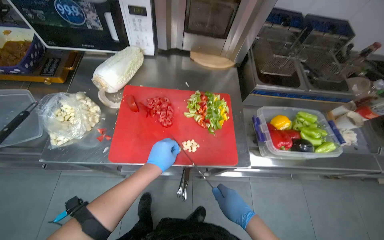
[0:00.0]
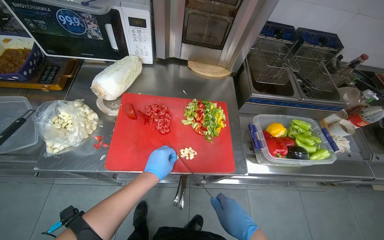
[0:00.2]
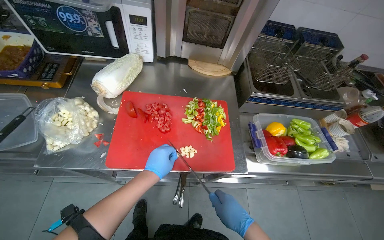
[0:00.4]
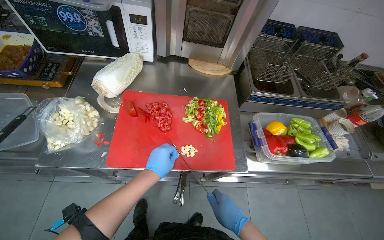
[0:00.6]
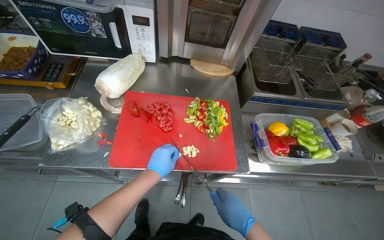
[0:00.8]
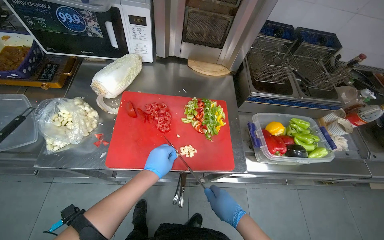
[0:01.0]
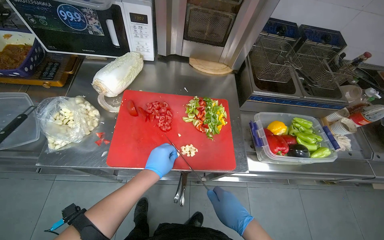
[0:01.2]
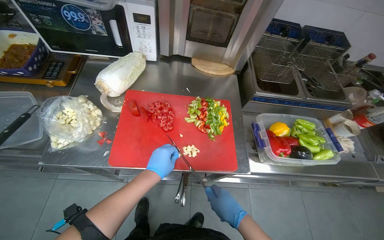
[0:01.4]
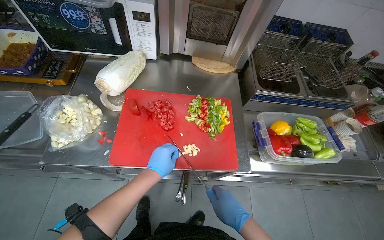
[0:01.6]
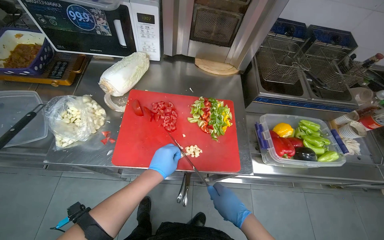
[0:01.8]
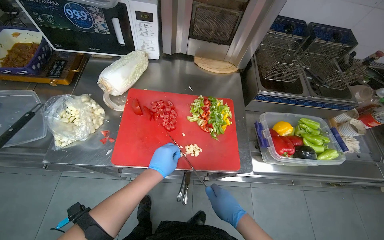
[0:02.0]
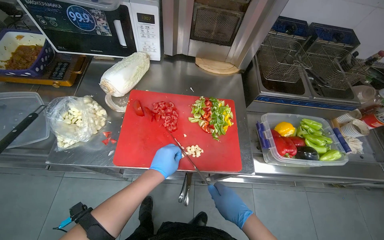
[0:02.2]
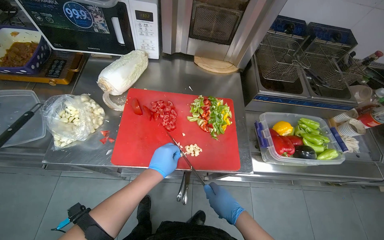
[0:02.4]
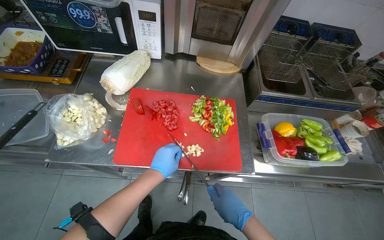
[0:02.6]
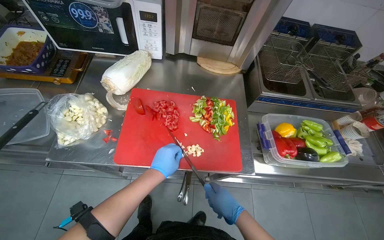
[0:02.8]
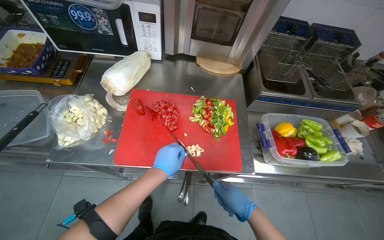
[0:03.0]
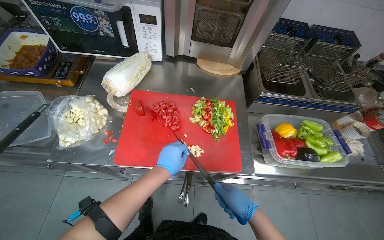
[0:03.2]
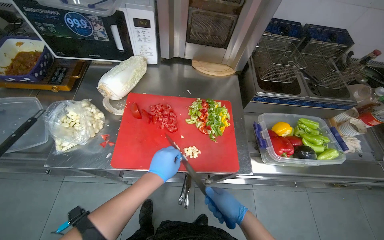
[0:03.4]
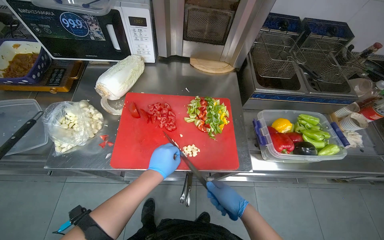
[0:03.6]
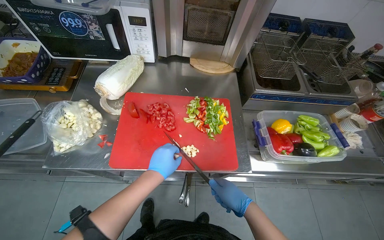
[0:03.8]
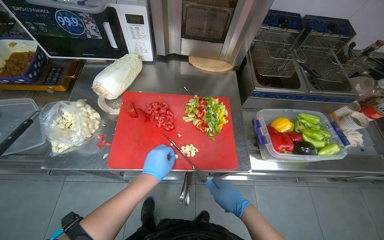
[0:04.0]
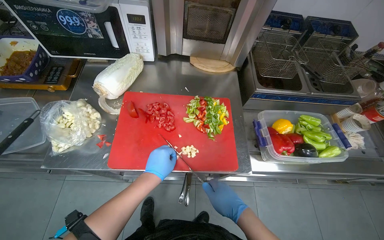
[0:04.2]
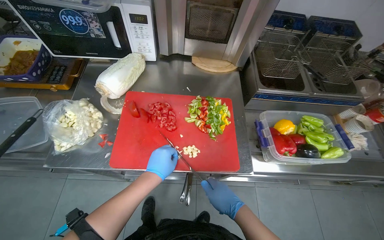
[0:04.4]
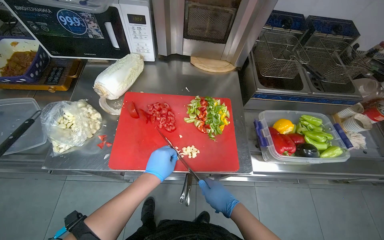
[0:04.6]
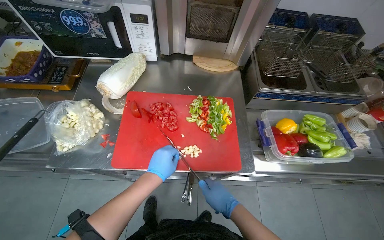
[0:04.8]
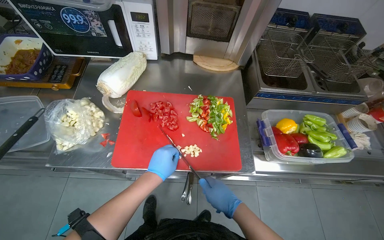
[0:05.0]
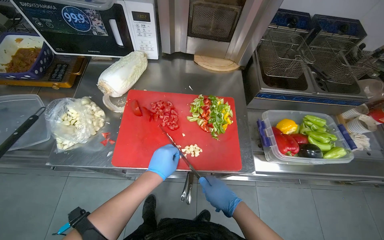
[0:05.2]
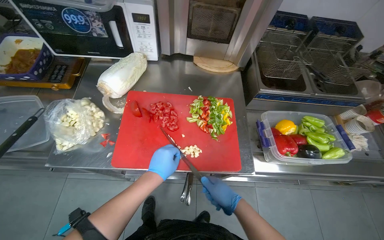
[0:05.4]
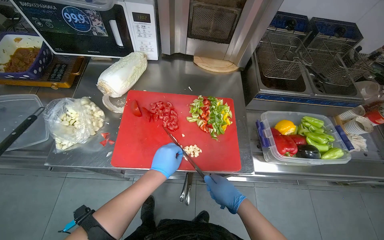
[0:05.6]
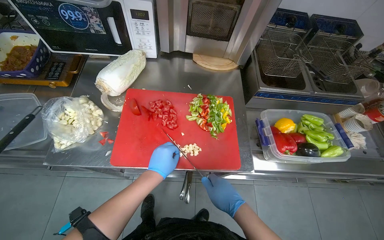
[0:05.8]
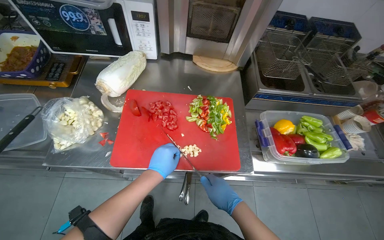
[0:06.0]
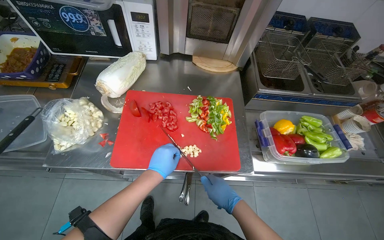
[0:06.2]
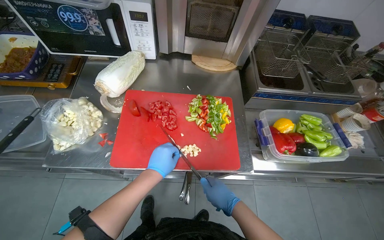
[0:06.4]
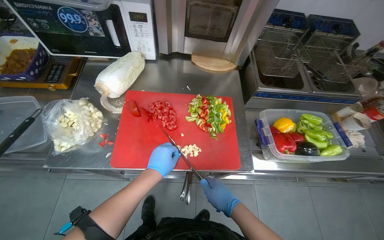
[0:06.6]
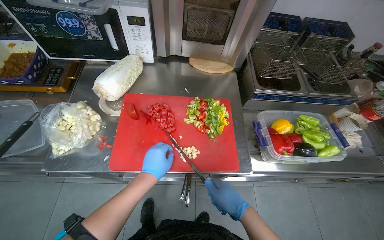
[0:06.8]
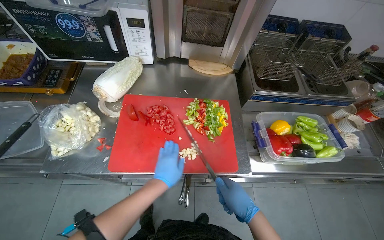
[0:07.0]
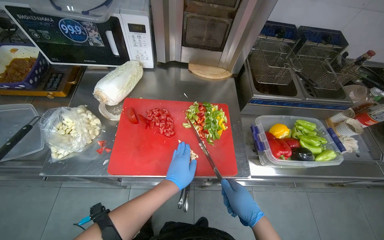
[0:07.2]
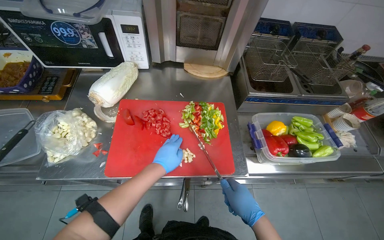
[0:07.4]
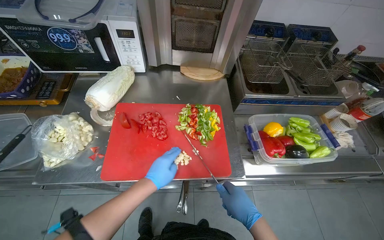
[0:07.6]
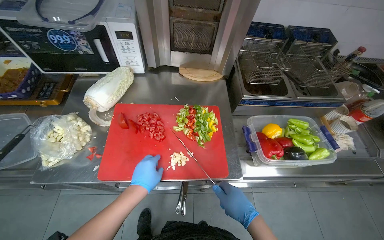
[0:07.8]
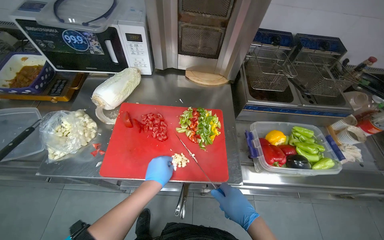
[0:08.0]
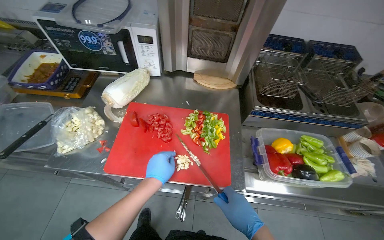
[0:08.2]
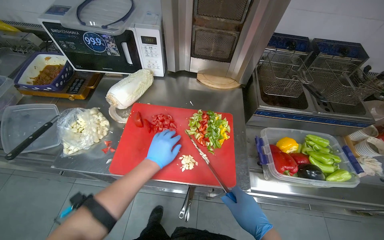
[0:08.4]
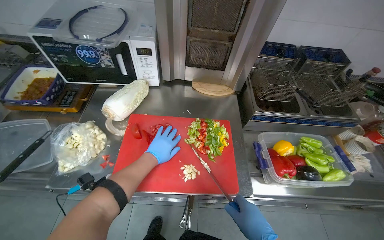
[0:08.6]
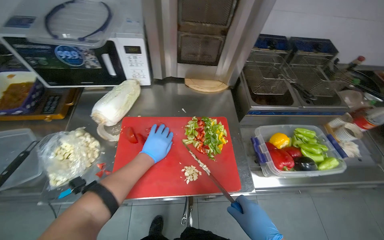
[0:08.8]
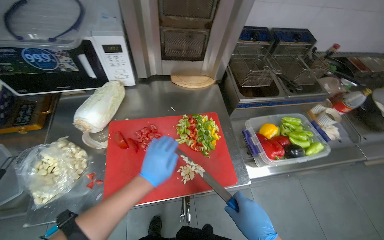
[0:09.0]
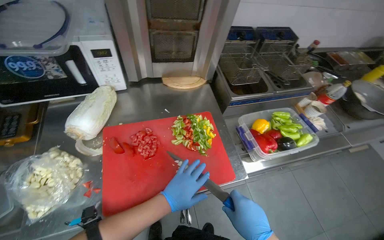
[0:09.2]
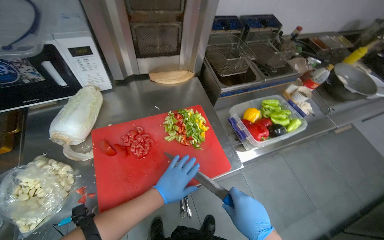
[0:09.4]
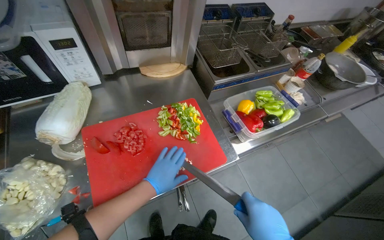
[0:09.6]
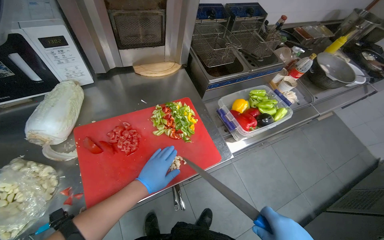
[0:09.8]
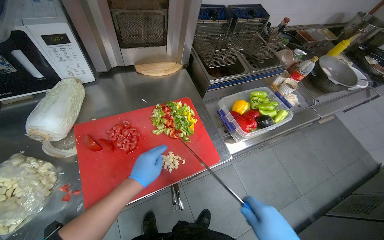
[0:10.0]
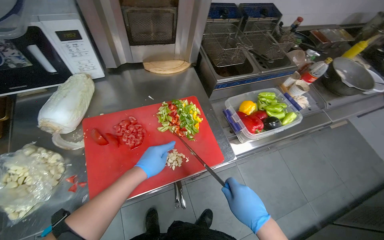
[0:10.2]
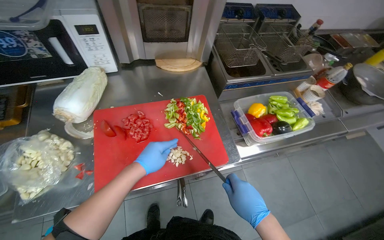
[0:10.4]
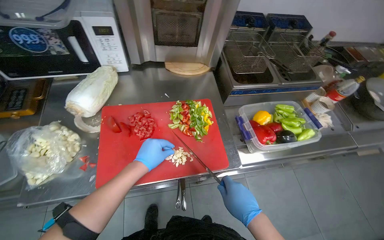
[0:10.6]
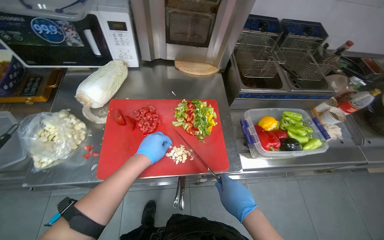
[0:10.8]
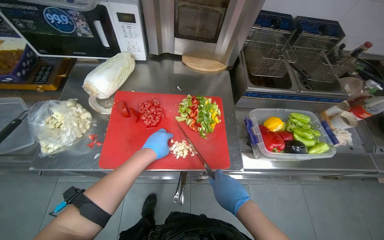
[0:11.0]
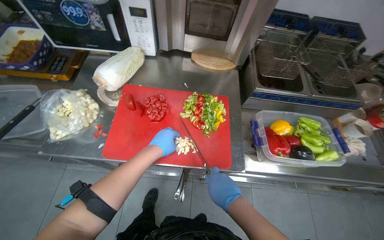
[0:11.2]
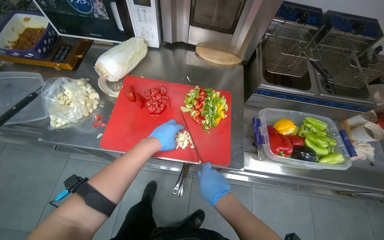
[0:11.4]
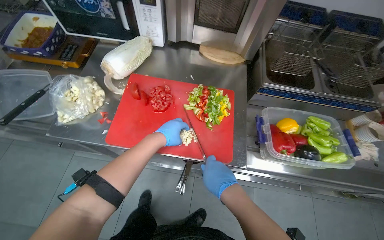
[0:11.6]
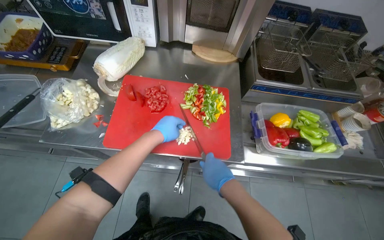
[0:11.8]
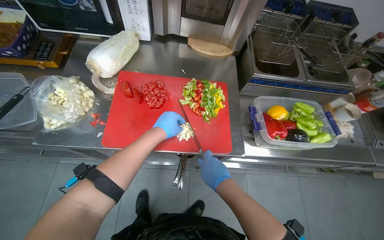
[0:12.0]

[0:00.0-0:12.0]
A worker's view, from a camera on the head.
Job: preparing food.
The whole recording: Chopping vegetables on cutting board. The worker chops various vegetables including tomatoes, peppers, and garlic on a red cutting board.
0:00.0 to 0:07.6: The hands stay close to where they were, moving slightly.

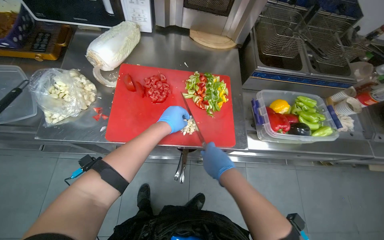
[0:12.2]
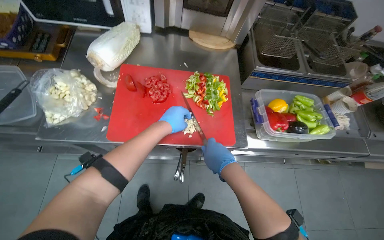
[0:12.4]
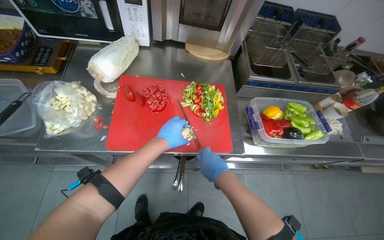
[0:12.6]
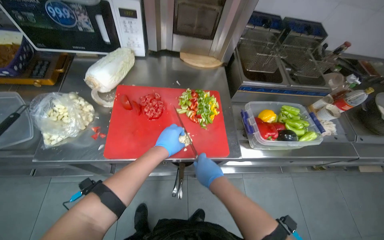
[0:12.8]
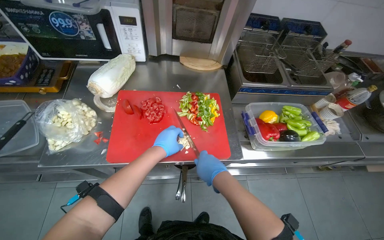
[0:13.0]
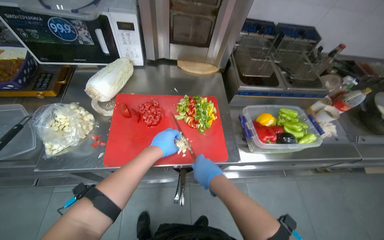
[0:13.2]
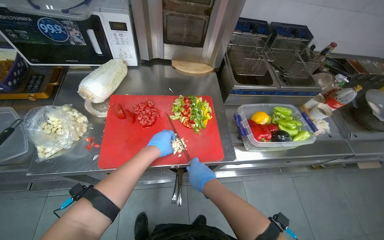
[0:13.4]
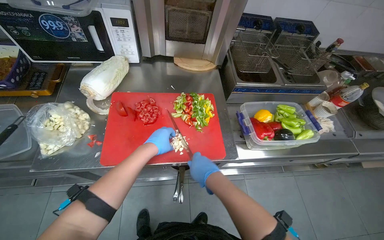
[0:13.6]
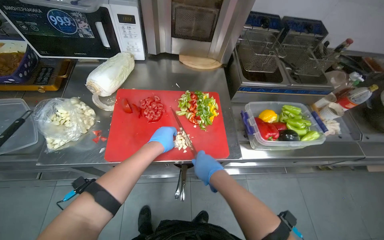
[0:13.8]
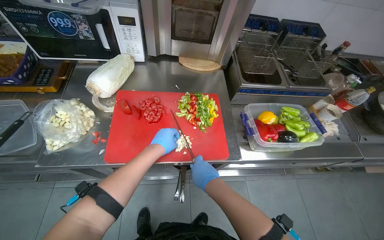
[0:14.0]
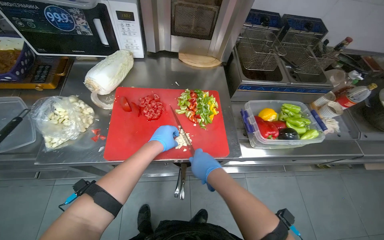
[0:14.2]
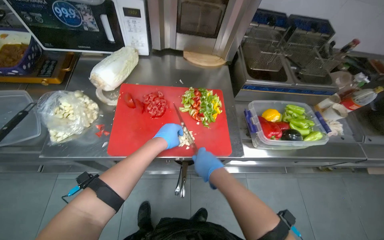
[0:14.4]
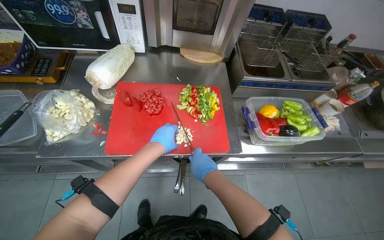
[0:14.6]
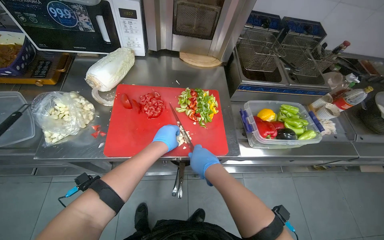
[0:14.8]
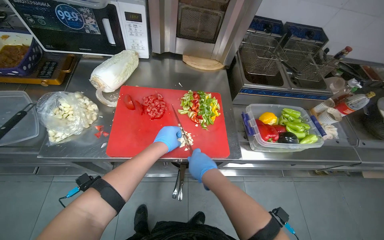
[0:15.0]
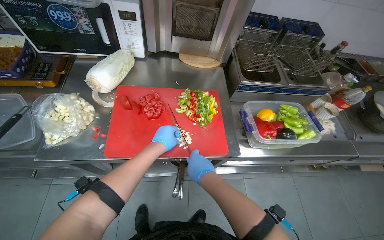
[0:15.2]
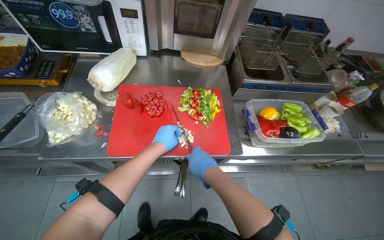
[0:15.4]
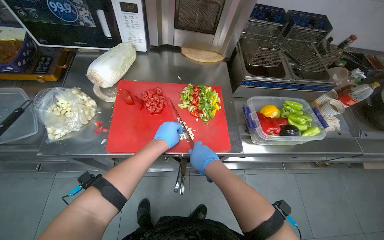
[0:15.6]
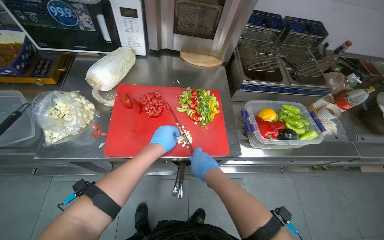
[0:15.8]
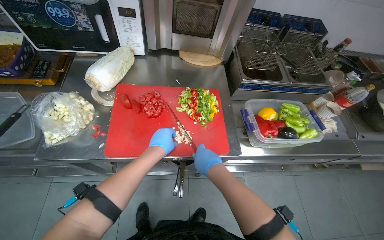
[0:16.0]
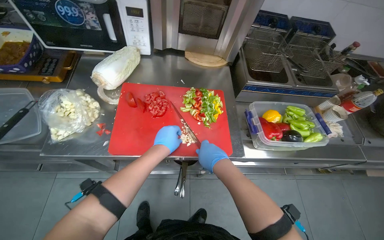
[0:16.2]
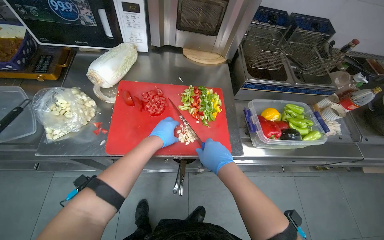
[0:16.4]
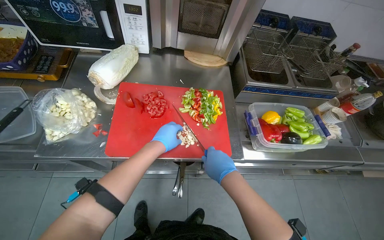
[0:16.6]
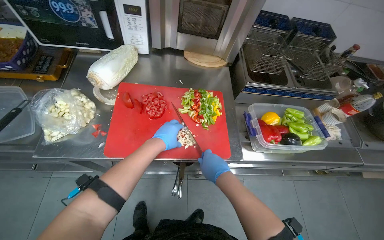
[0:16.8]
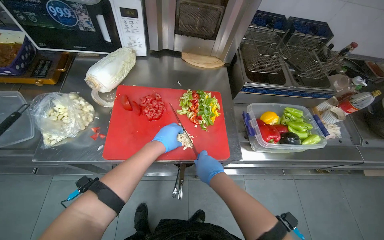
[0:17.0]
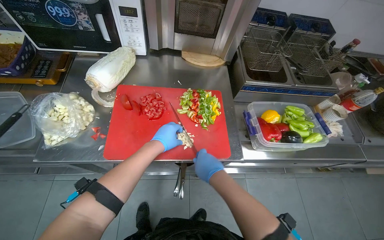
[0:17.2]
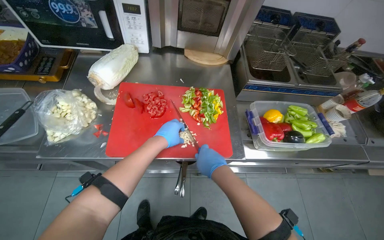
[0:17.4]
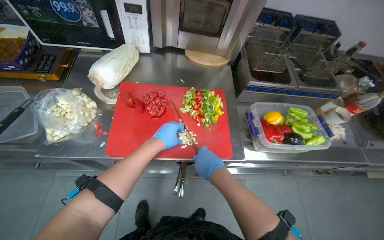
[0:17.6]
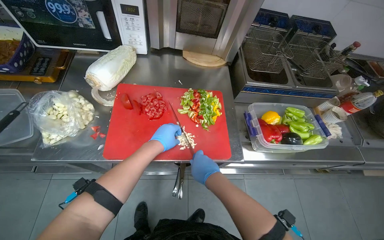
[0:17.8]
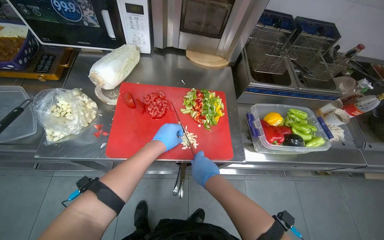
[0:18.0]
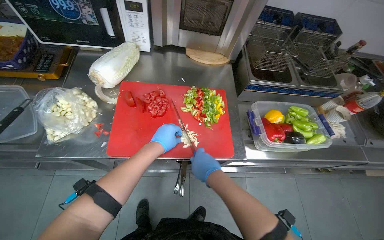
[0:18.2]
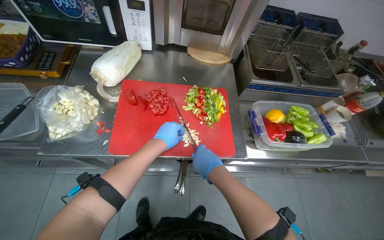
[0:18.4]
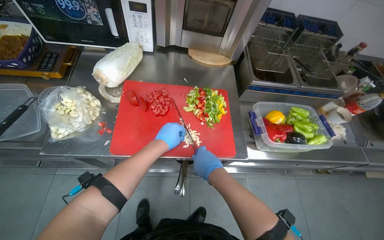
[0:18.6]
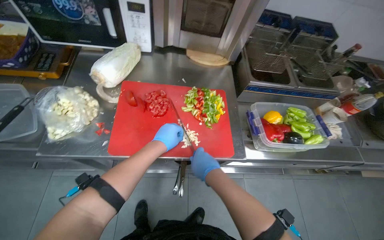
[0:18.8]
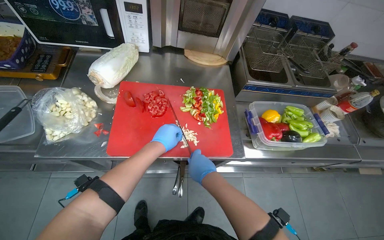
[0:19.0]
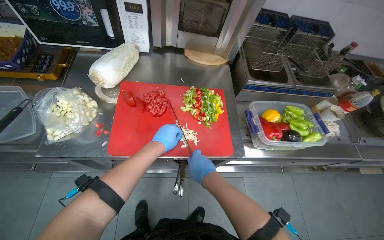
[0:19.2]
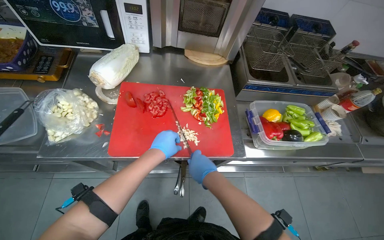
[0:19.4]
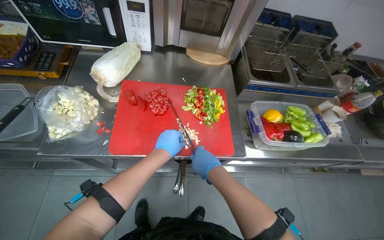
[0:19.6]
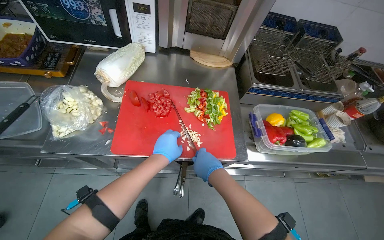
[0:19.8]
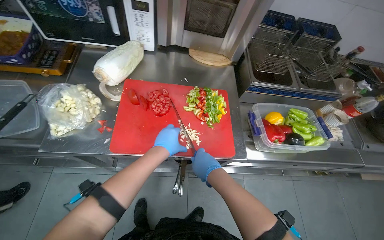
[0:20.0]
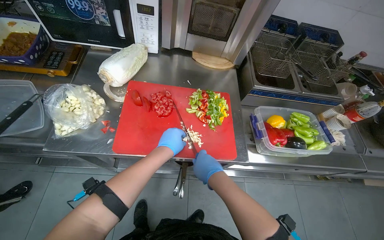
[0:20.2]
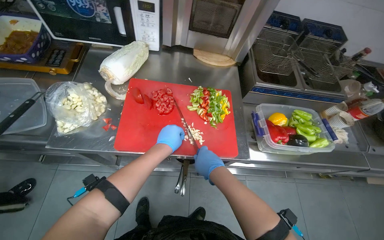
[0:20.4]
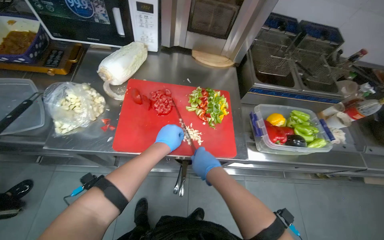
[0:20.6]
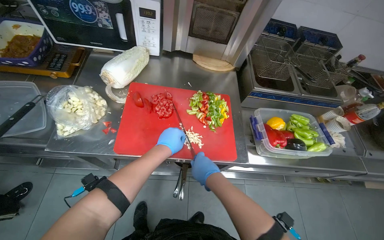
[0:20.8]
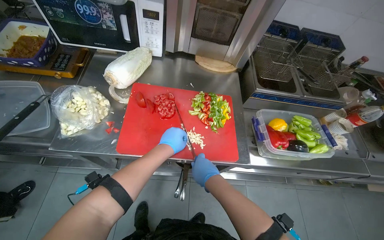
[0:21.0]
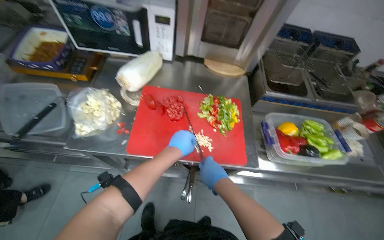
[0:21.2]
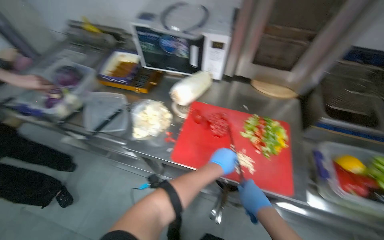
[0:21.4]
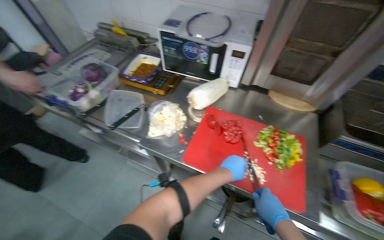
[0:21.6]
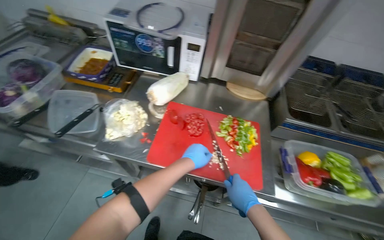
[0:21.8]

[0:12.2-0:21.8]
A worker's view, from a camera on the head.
Job: preparing food.
The whole recording: Chopping vegetables on cutting board. The worker chops various vegetables including tomatoes, peppers, and garlic on a red cutting board.
0:12.2 to 0:20.2: The hands are busy where they are.
